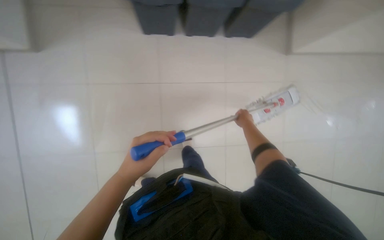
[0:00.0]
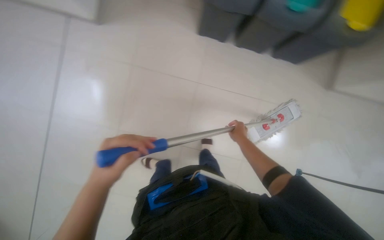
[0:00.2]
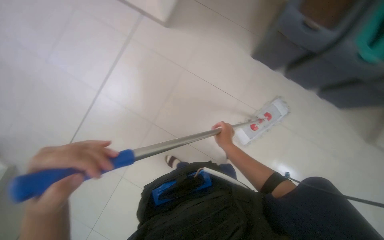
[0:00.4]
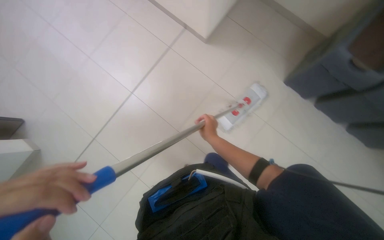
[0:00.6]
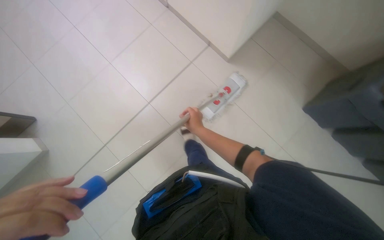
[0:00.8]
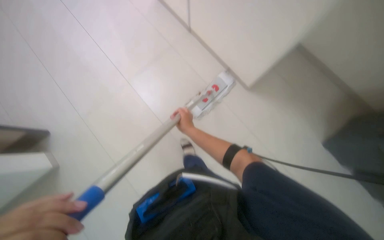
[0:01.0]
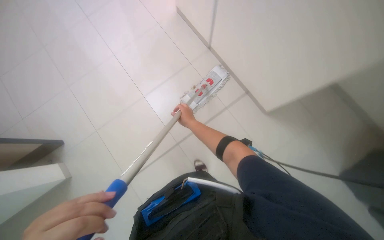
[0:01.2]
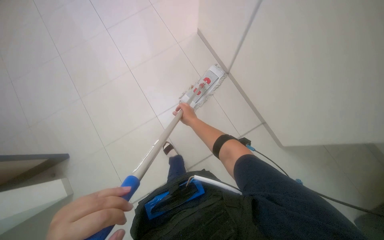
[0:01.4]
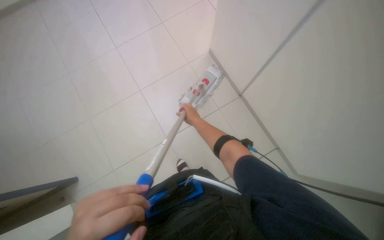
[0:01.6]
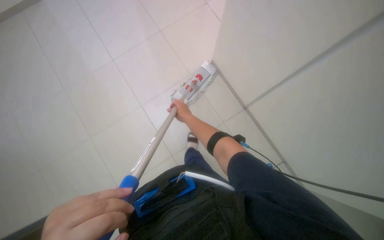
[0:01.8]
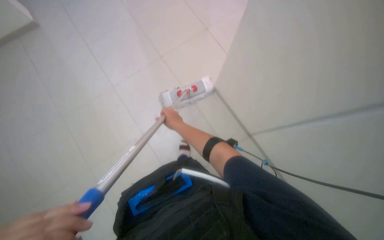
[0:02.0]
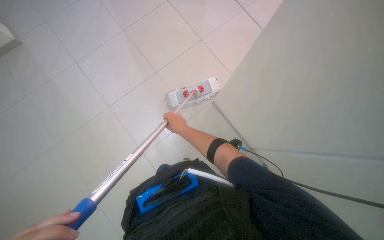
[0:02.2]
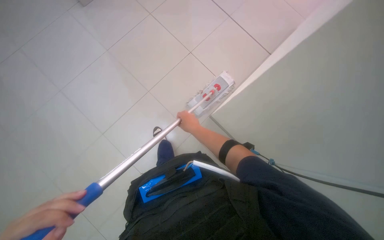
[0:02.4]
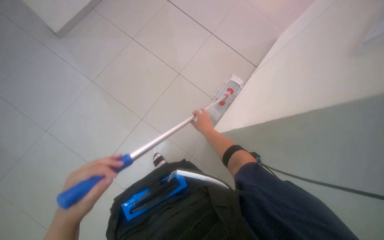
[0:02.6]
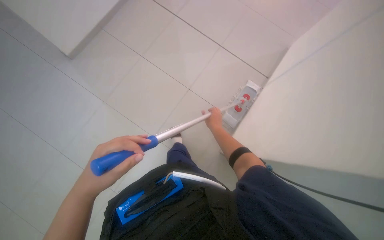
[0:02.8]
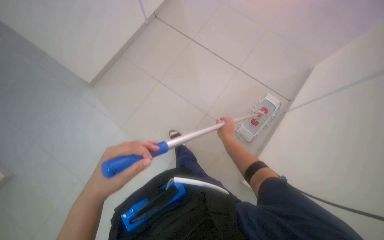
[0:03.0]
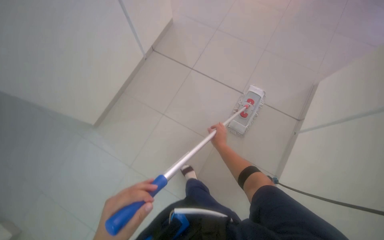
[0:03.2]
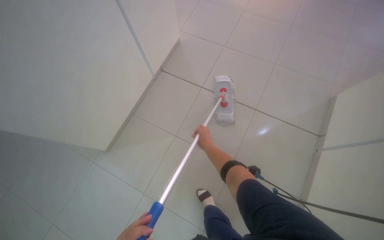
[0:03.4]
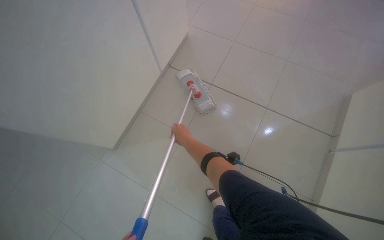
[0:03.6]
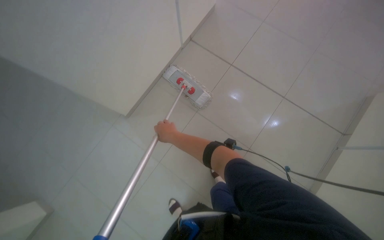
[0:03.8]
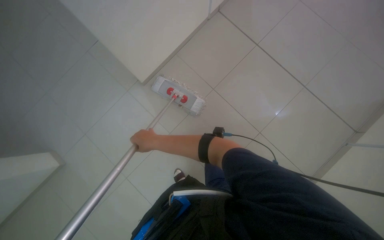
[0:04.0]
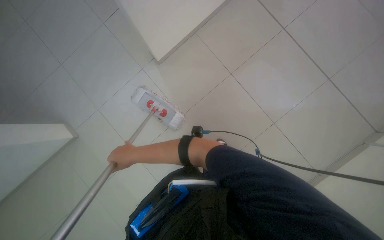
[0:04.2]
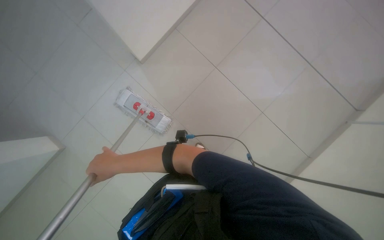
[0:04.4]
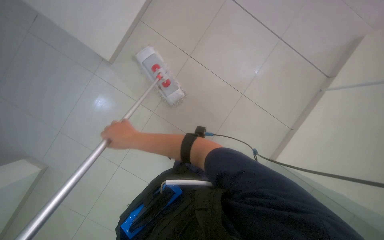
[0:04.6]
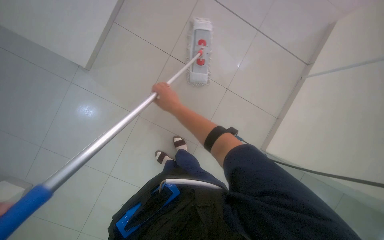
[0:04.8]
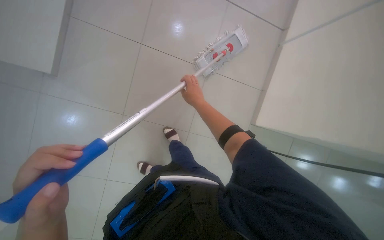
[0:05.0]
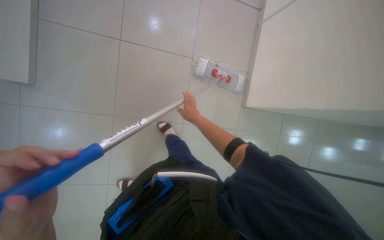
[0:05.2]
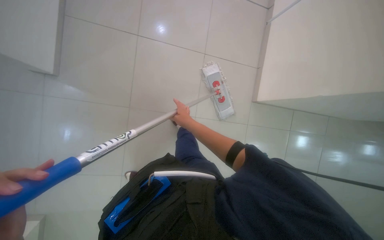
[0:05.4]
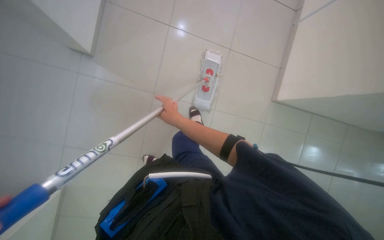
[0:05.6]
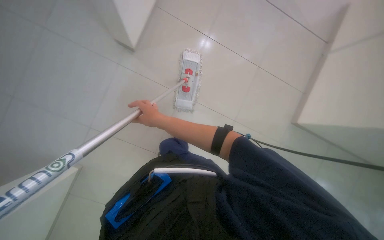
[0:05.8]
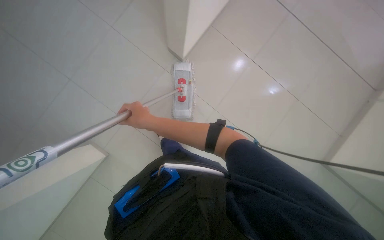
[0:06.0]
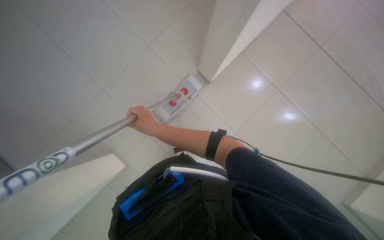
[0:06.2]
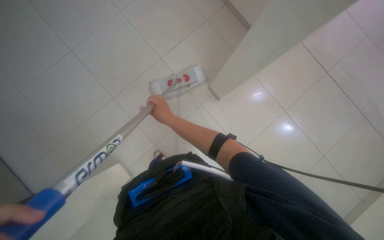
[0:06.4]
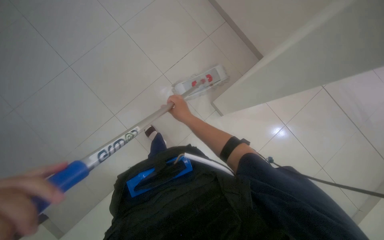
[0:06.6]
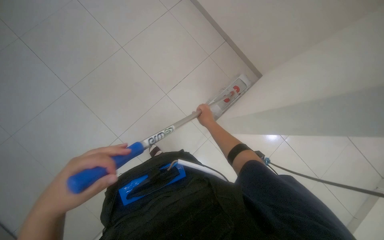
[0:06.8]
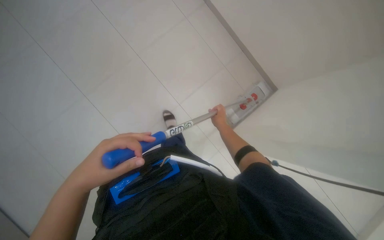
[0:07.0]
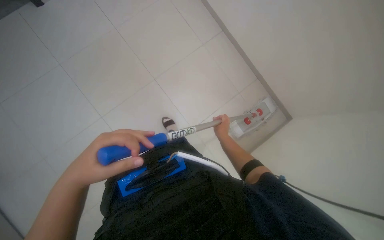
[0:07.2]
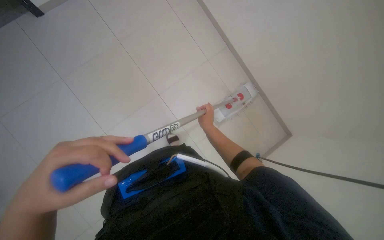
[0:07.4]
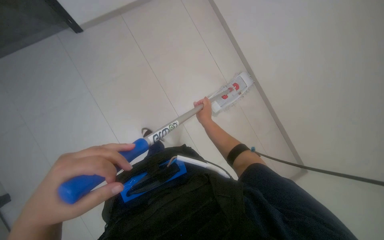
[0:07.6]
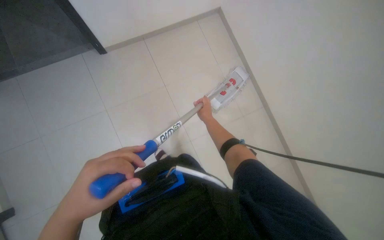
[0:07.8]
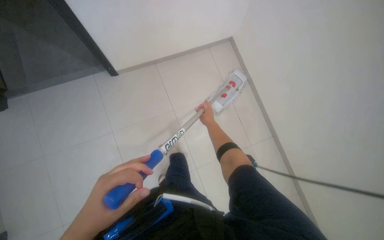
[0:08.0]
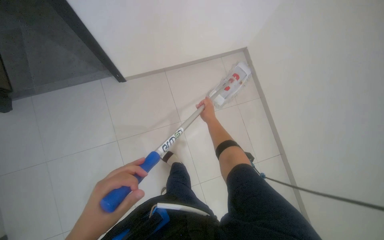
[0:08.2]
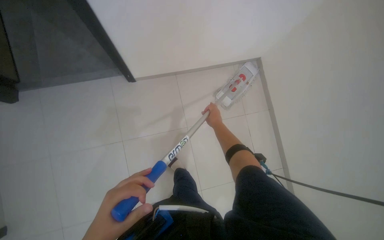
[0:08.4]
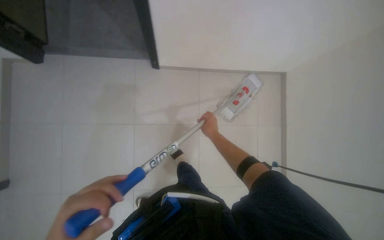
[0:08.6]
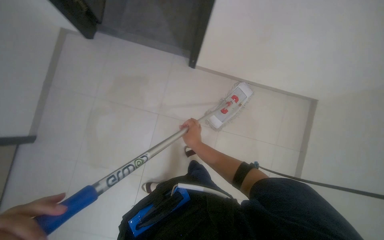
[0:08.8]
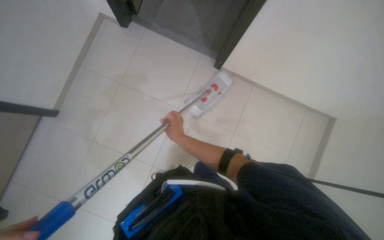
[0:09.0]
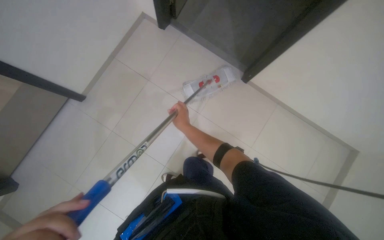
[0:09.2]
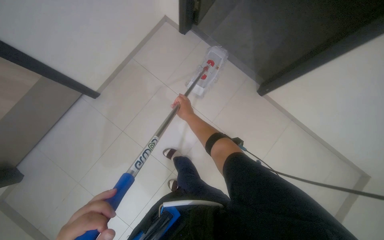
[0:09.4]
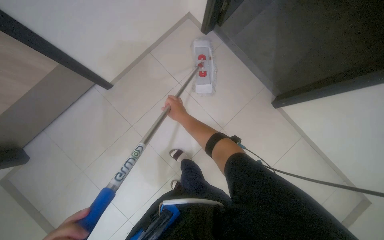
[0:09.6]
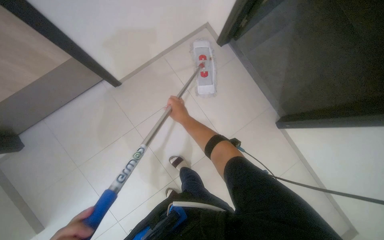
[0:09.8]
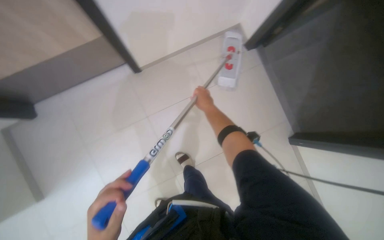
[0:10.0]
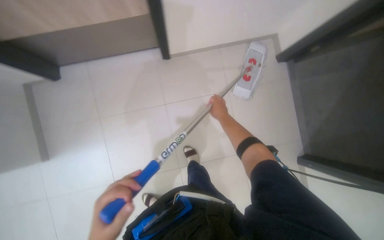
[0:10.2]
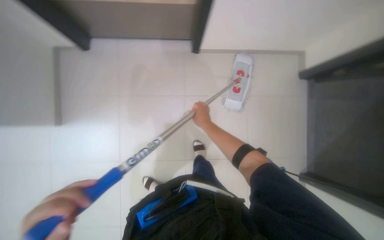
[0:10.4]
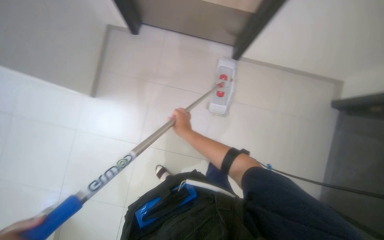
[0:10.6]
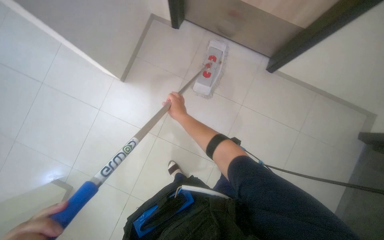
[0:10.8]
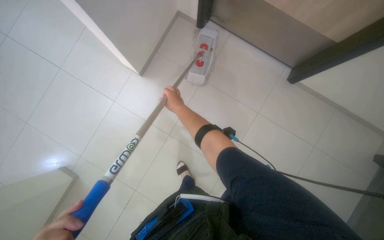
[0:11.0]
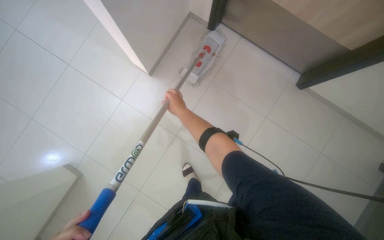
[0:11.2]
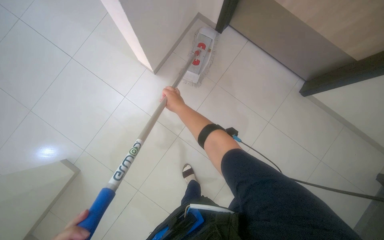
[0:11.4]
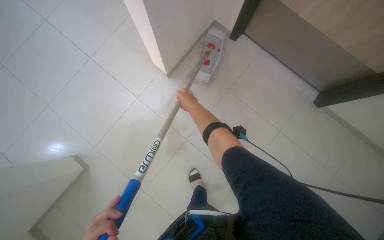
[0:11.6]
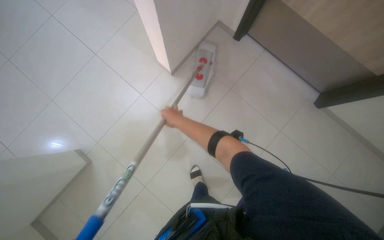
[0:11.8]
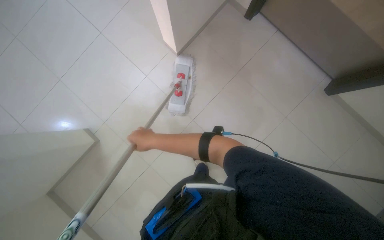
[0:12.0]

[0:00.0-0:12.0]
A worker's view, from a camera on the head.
Job: mopping floor.
The whole recording: Mopping the floor. The worker wrings the mop head, attaches the handle, and mops the floor.
0:00.0 to 0:01.6: The right hand moves to the left, roughly 30 cm.
0:04.4 to 0:06.0: The wearer's head swings approximately 40 degrees to the right. The view tips downward by about 10 degrees.
0:07.6 to 0:09.0: The right hand heads to the left, covering about 30 cm.
0:09.0 to 0:10.4: The scene turns about 35 degrees clockwise in the picture. The right hand moves farther from the camera and up the picture, approximately 25 cm.
0:10.4 to 0:12.0: The right hand shifts roughly 30 cm to the left and nearer to the camera.

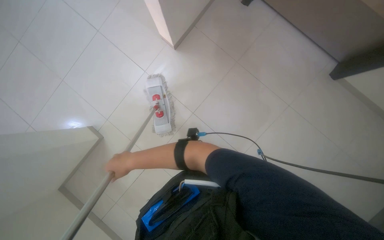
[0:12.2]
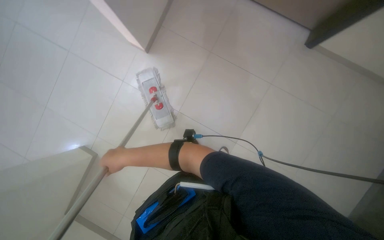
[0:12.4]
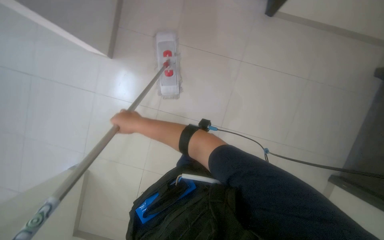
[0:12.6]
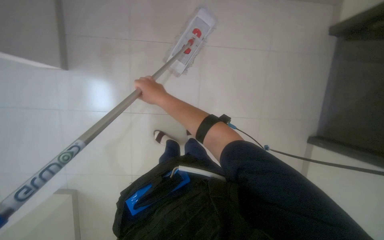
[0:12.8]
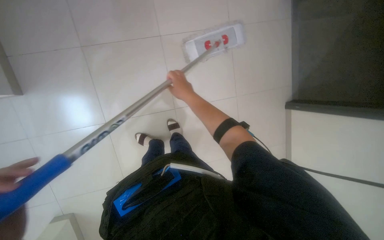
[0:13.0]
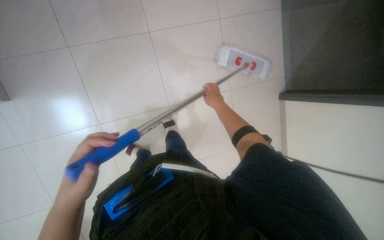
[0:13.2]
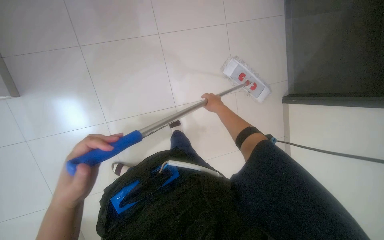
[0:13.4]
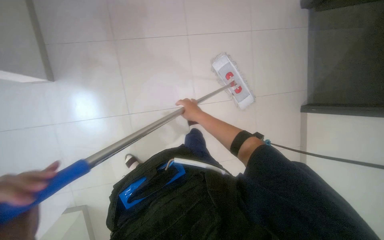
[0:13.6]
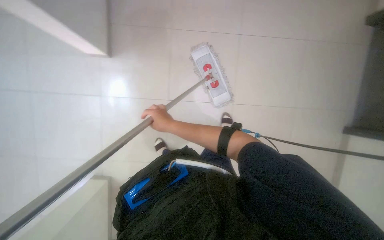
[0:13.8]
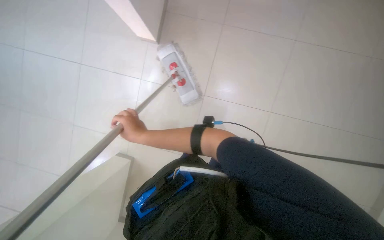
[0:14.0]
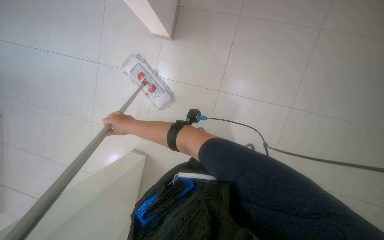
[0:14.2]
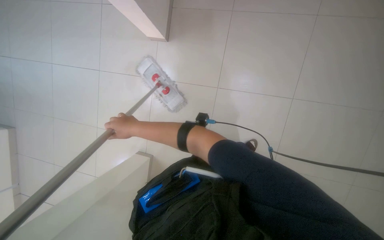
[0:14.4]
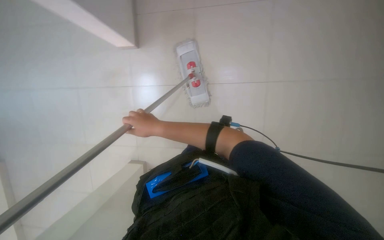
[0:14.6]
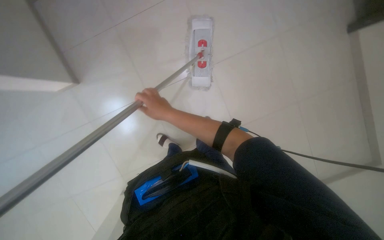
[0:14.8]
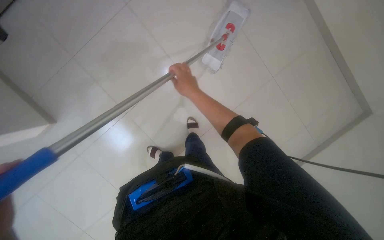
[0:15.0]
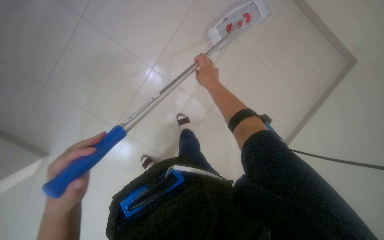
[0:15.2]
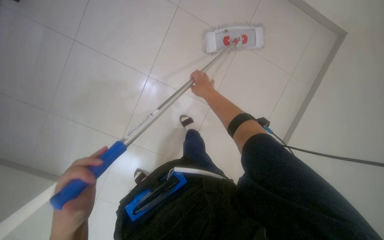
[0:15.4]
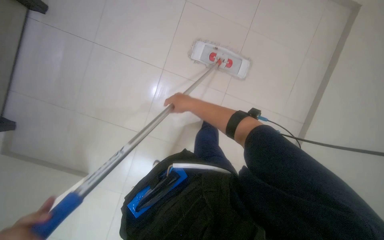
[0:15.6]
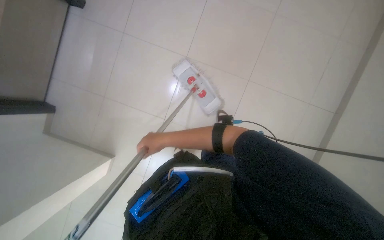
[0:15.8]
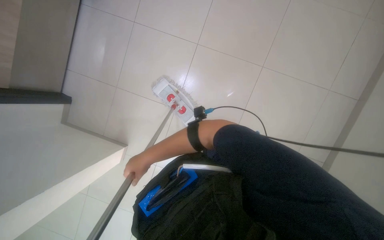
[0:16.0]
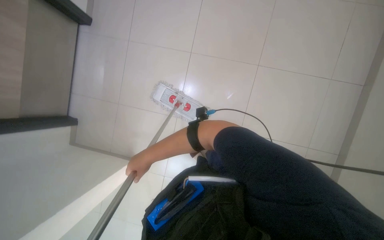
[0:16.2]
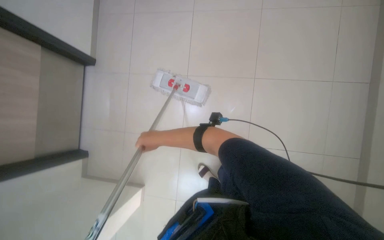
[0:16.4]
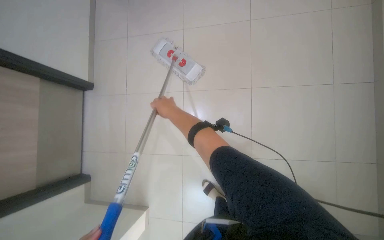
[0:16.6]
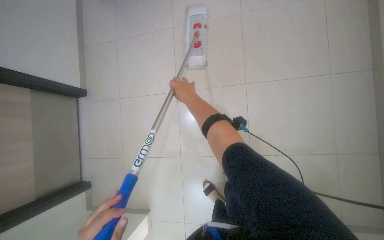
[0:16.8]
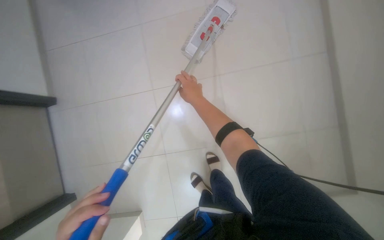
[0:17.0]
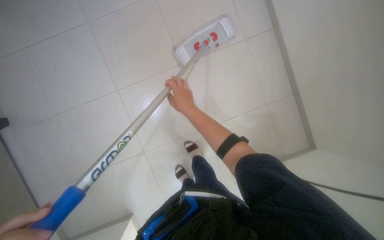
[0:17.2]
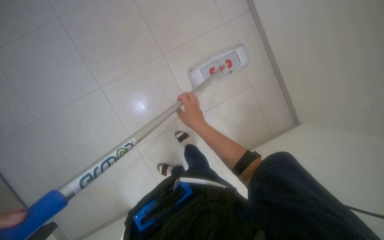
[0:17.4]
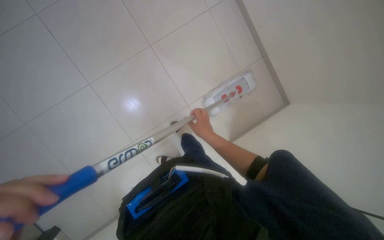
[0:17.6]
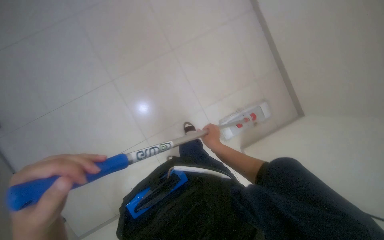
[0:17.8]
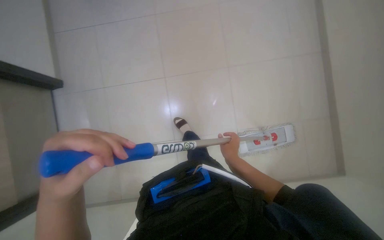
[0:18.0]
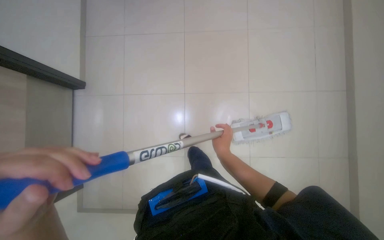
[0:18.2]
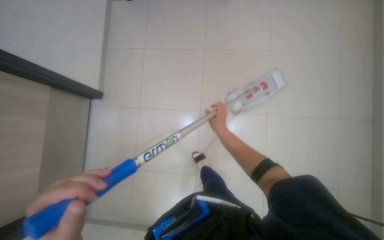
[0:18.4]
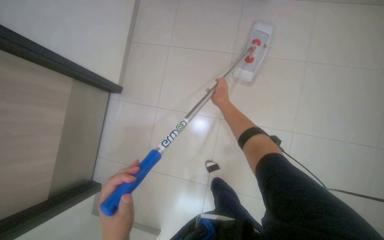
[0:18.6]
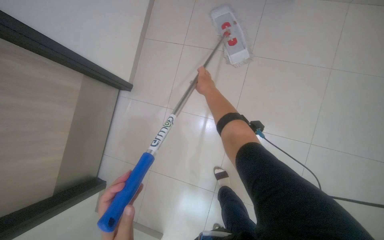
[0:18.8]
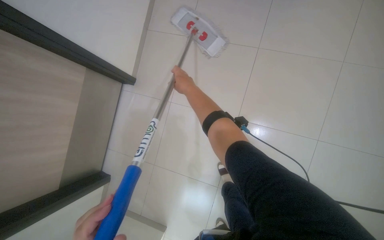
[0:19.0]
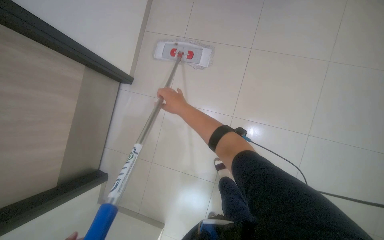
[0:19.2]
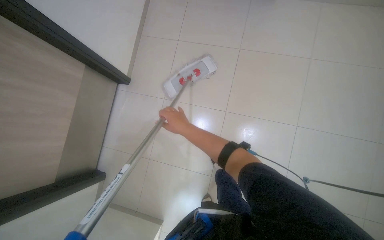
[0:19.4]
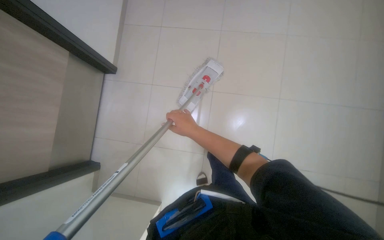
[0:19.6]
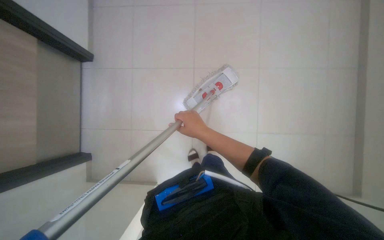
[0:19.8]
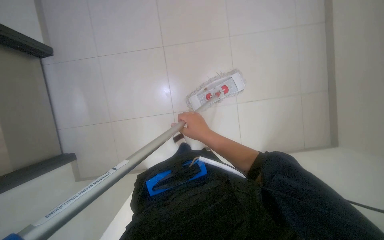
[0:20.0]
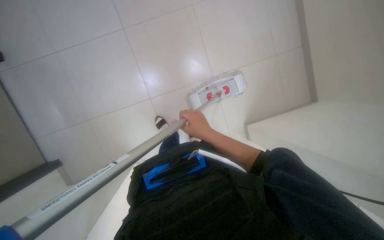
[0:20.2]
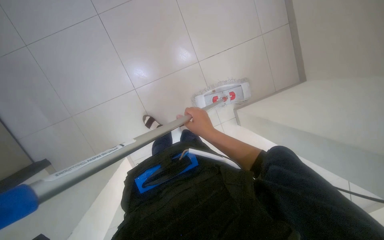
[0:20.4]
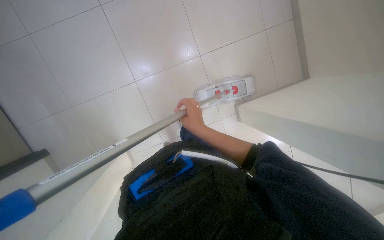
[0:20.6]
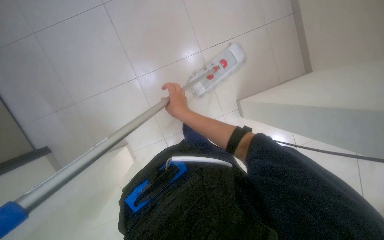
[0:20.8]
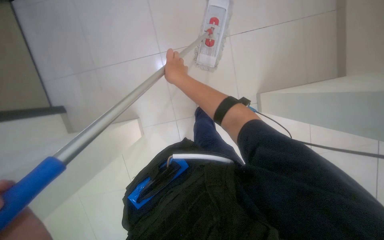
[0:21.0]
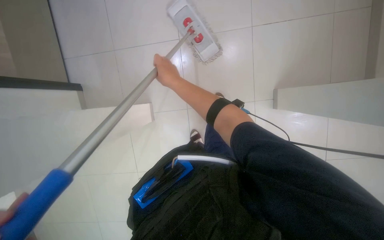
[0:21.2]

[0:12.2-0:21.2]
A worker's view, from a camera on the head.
Job: mopping floor.
The whole recording: Mopping the floor. The worker wrings the mop head, attaches the handle, and mops the floor.
0:12.2 to 0:13.8: The right hand moves to the right, roughly 10 cm.
0:13.8 to 0:15.2: The head rotates some 25 degrees to the right.
0:15.2 to 0:16.6: The right hand travels down the picture and to the left by approximately 20 cm.
0:16.6 to 0:18.2: The view swings about 25 degrees to the right. The scene rotates clockwise by about 60 degrees.
0:18.2 to 0:19.8: The camera pitches downward, by roughly 15 degrees. The right hand travels to the left by about 10 cm, and moves approximately 25 cm up the picture and comes back.
0:19.8 to 0:21.2: The view tilts approximately 25 degrees downward. The right hand heads up the picture and to the left, covering roughly 25 cm.
